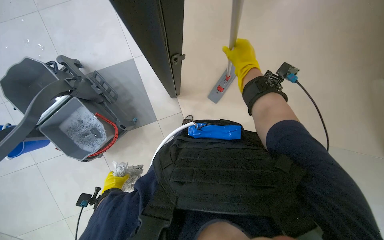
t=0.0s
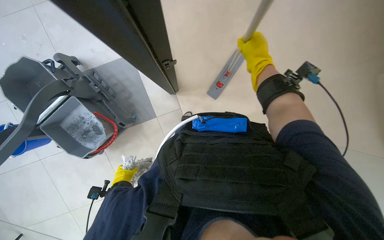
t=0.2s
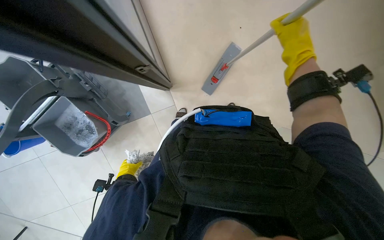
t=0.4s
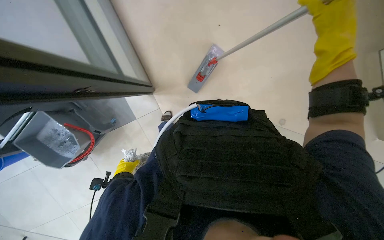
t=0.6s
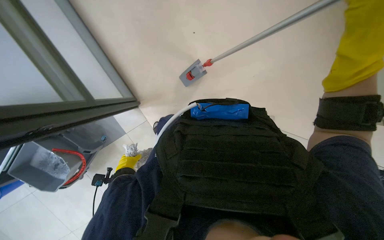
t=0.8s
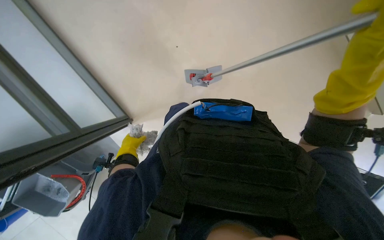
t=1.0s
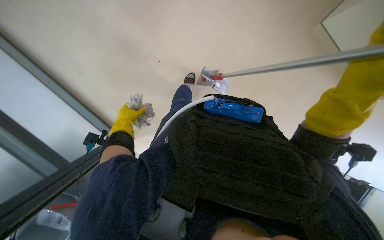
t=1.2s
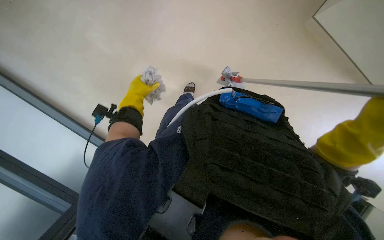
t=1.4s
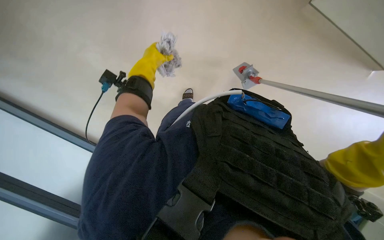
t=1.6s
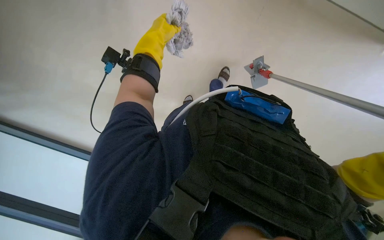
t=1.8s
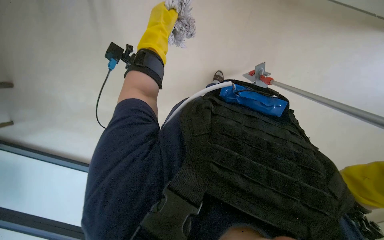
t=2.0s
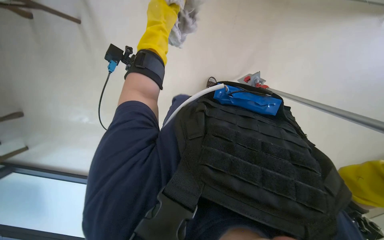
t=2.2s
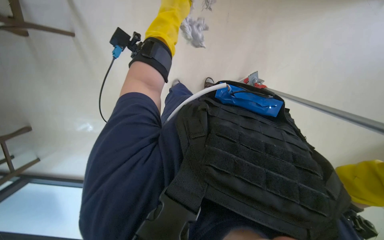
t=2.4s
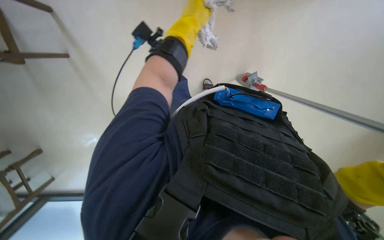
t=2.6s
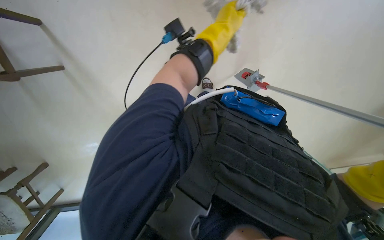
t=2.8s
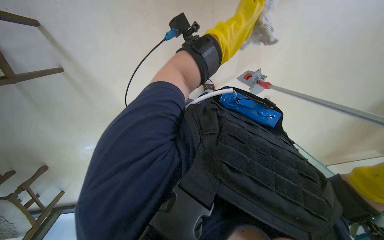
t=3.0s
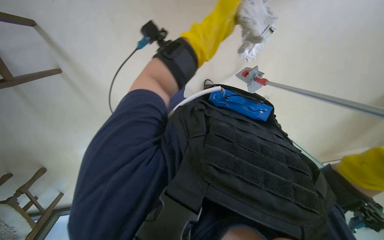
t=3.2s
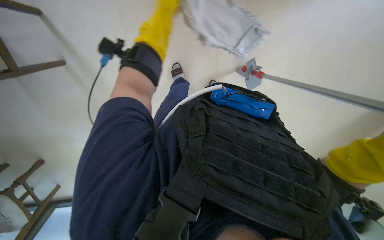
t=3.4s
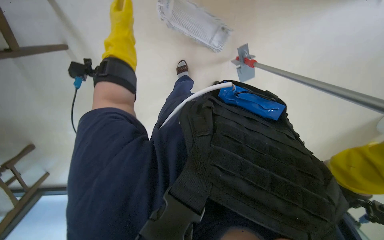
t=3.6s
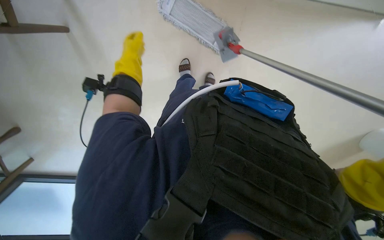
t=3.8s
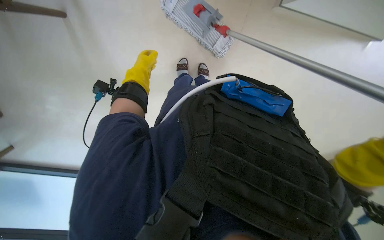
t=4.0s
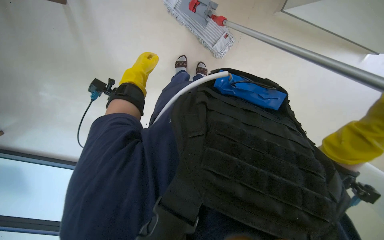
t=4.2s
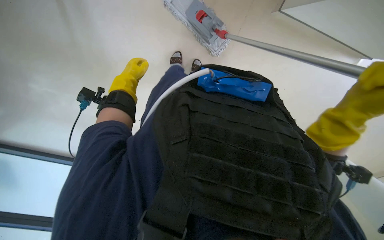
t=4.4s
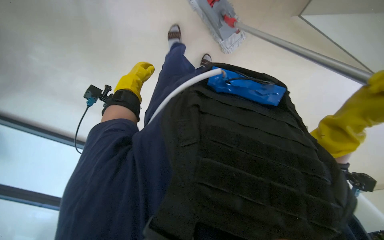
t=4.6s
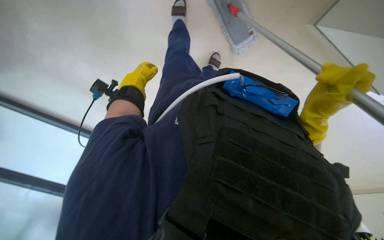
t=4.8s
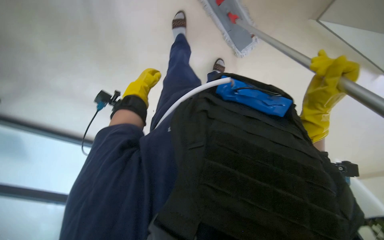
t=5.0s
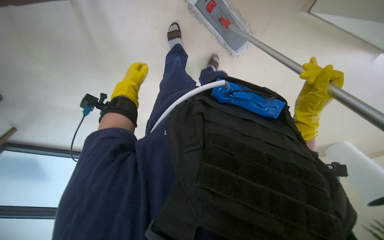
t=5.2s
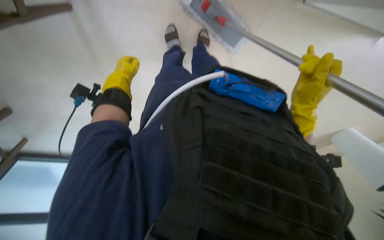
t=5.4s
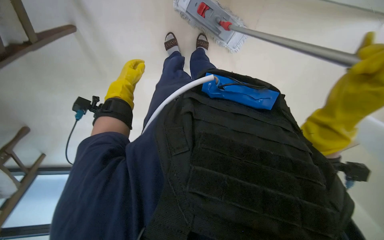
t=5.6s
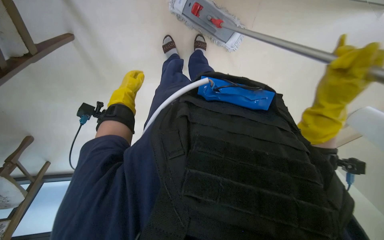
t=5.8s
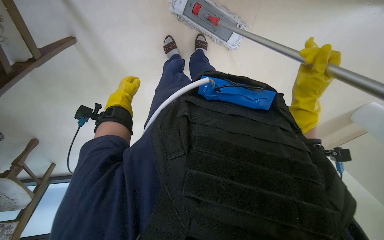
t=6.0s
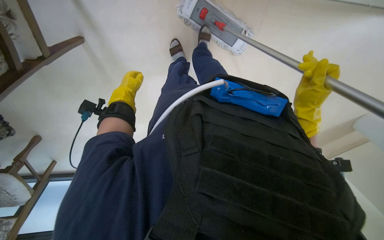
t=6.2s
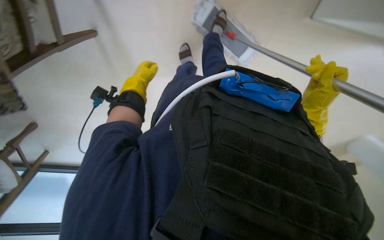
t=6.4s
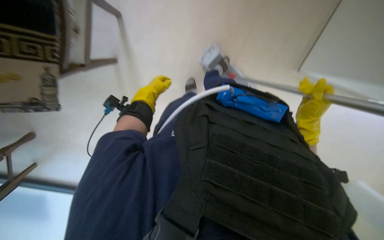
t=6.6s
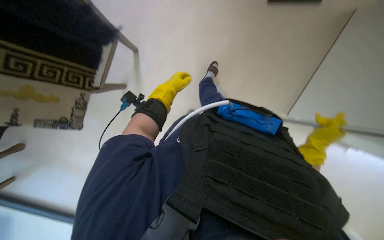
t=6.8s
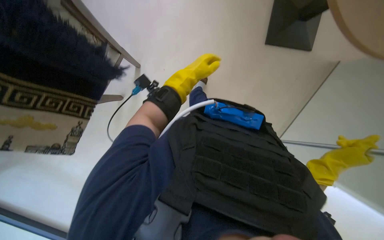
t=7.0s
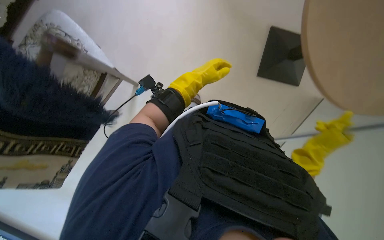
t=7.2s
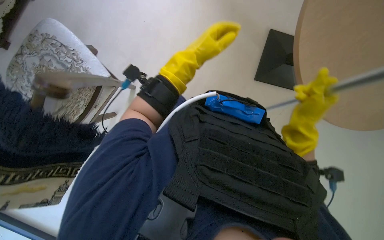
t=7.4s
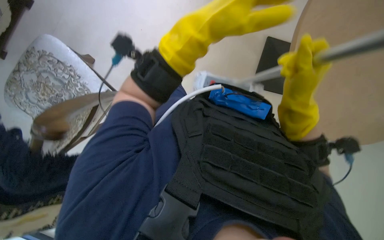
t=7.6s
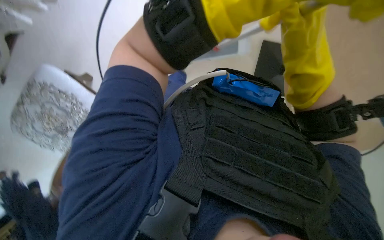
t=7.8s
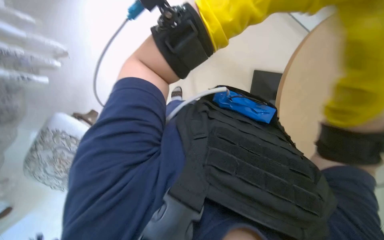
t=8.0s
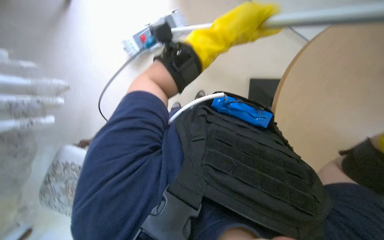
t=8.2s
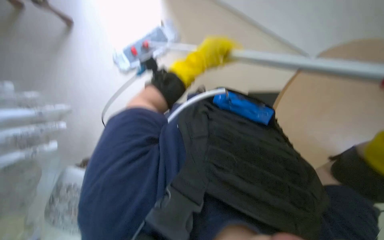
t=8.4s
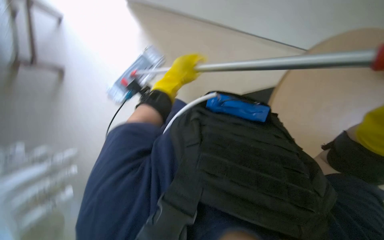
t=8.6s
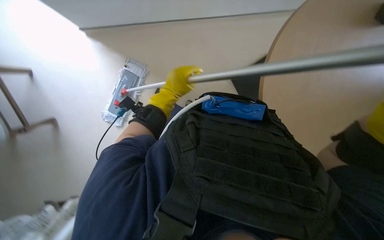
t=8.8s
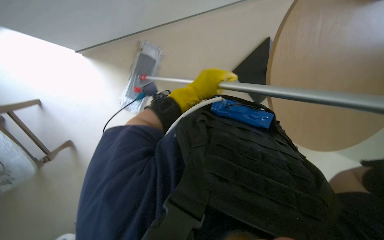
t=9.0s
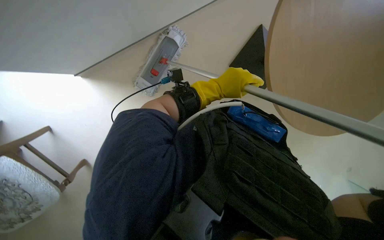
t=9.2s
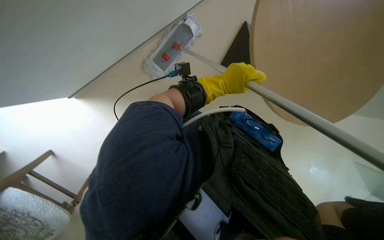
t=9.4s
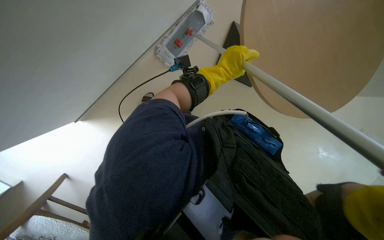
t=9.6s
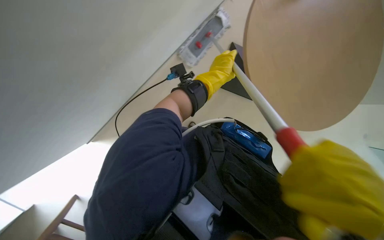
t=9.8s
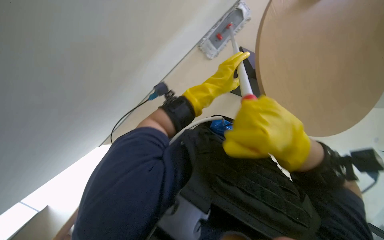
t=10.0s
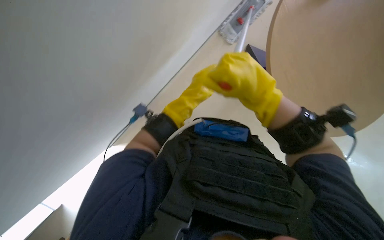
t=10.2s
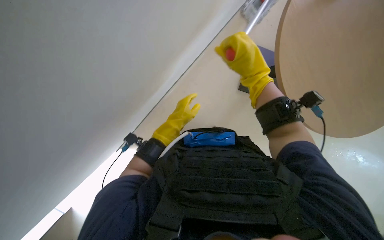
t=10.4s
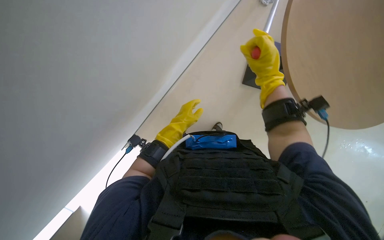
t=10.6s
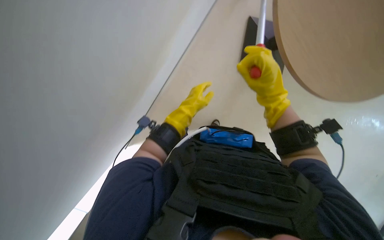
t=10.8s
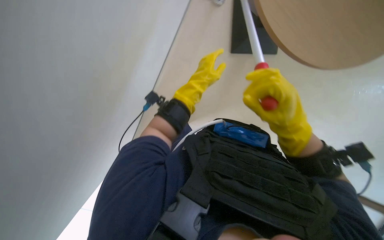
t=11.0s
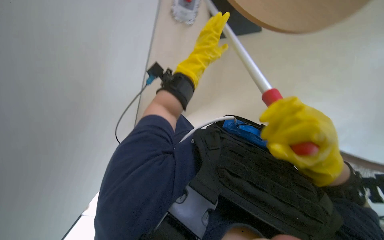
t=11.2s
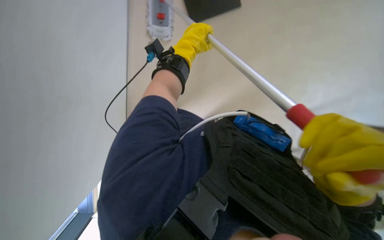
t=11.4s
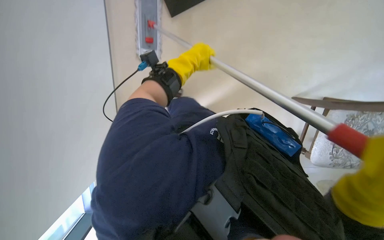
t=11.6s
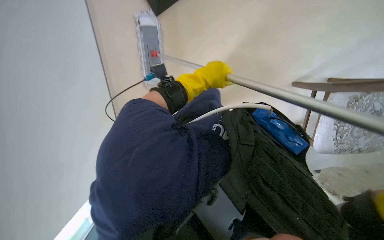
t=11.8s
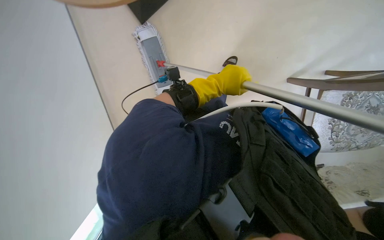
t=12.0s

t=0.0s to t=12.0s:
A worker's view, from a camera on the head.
Job: mopping floor.
The whole recording: Mopping the floor. The worker mops the floor with a mop, periodically dipping it into a bucket on a cleaning cart.
t=0.0s to t=1.6s: The wearer moves some 70 cm. The camera pitches downward, by roughly 20 degrees.
t=1.6s to t=3.0s: The view tips downward by about 15 degrees. The left hand goes about 25 cm to the right and nearer to the camera.
t=6.0s to t=7.6s: The wearer looks about 15 degrees further upward. The right hand travels down the picture and back again, approximately 10 cm each way. Meanwhile the left hand travels nearer to the camera and to the right by roughly 50 cm.
t=10.4s to t=12.0s: The view tilts approximately 20 degrees downward. The scene rotates clockwise by approximately 45 degrees.

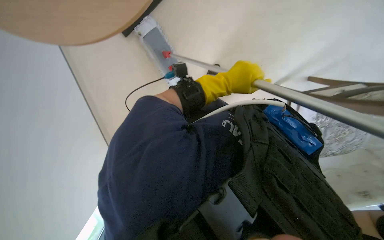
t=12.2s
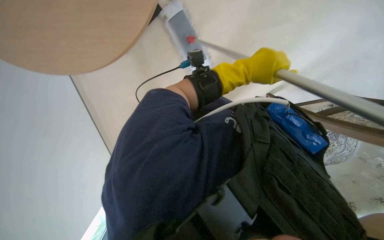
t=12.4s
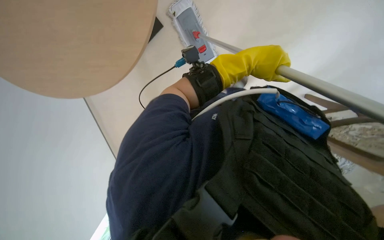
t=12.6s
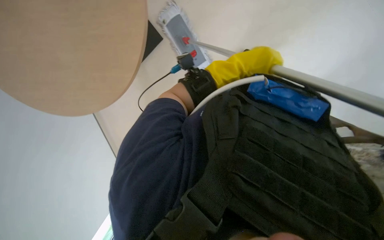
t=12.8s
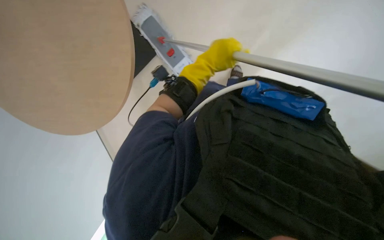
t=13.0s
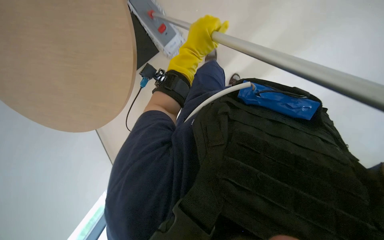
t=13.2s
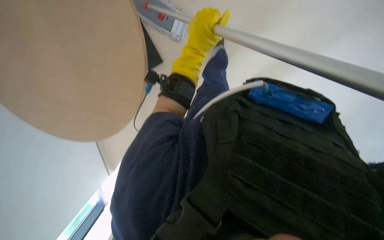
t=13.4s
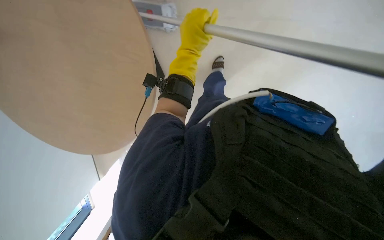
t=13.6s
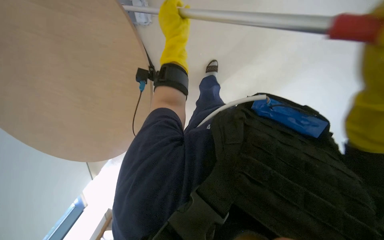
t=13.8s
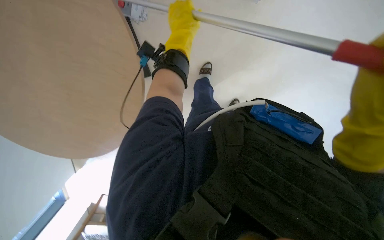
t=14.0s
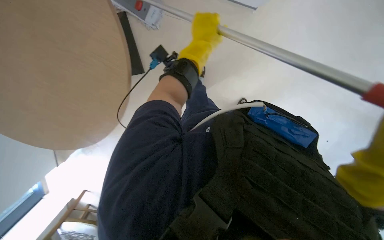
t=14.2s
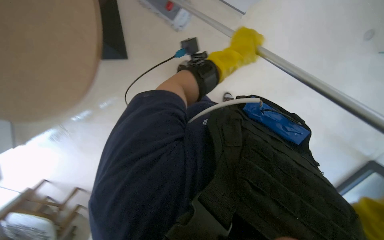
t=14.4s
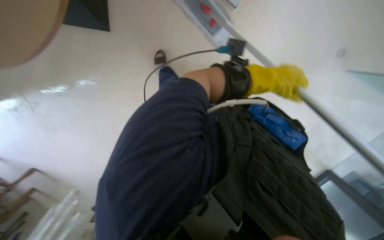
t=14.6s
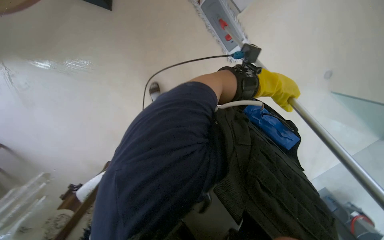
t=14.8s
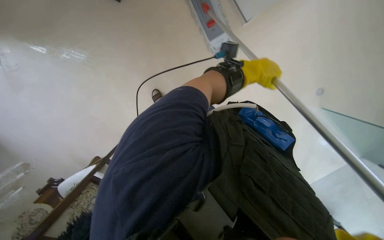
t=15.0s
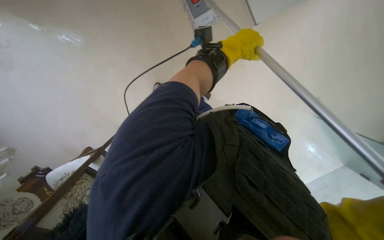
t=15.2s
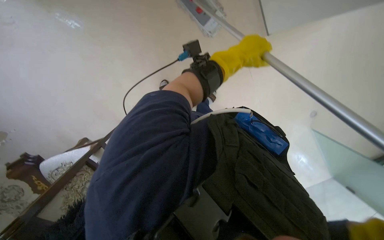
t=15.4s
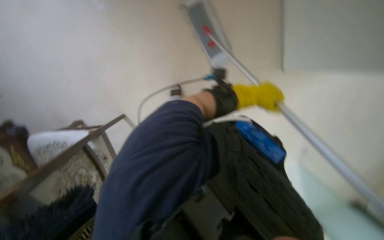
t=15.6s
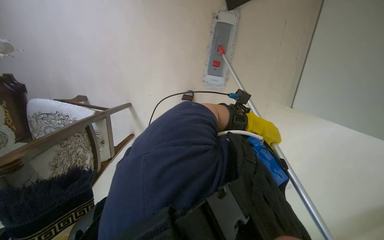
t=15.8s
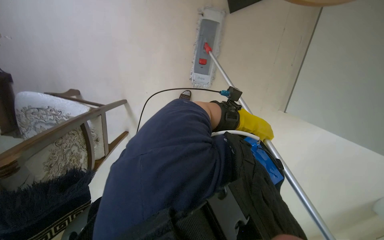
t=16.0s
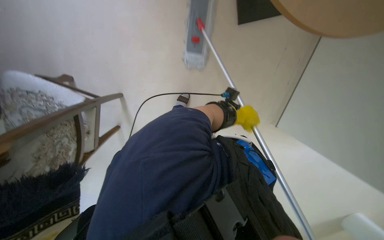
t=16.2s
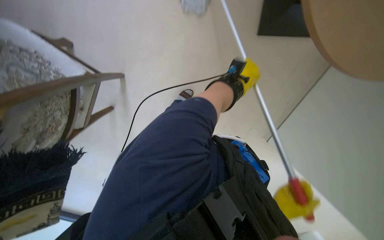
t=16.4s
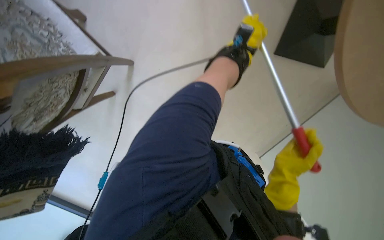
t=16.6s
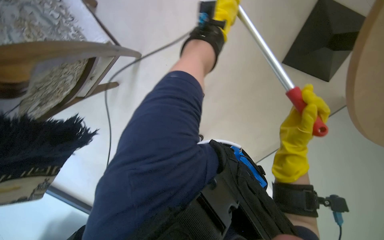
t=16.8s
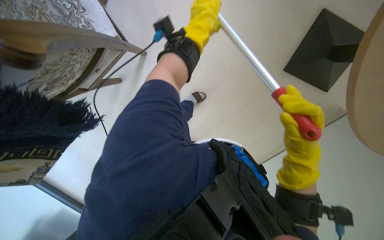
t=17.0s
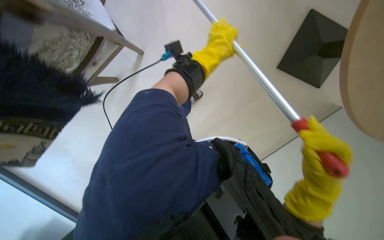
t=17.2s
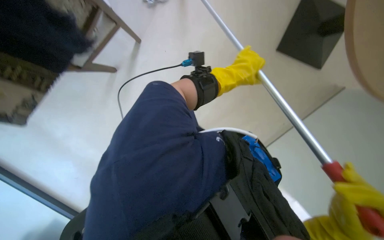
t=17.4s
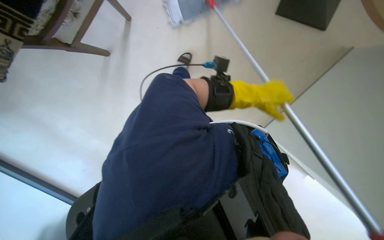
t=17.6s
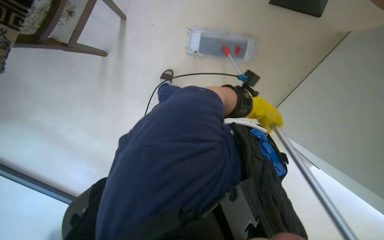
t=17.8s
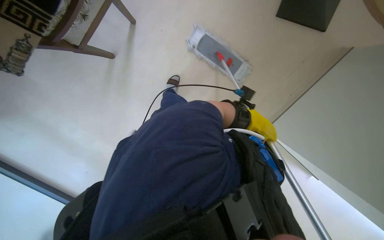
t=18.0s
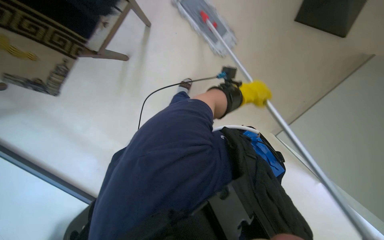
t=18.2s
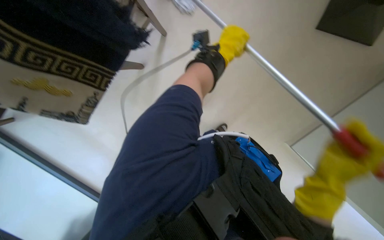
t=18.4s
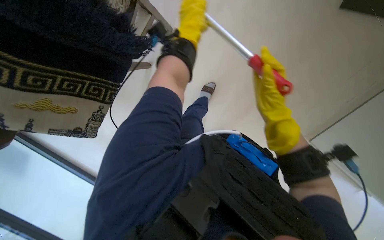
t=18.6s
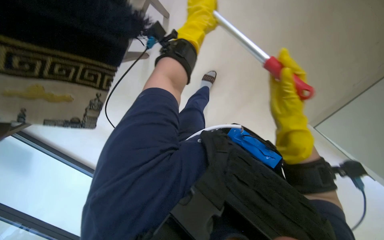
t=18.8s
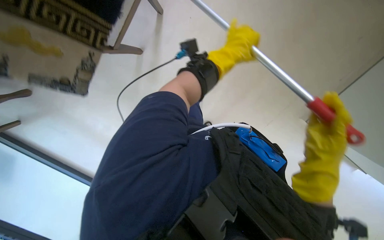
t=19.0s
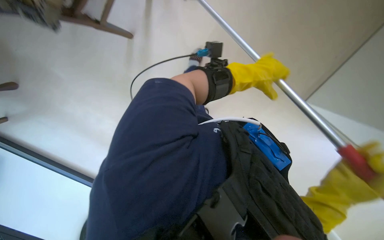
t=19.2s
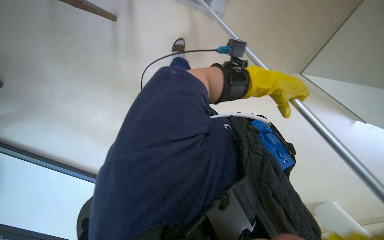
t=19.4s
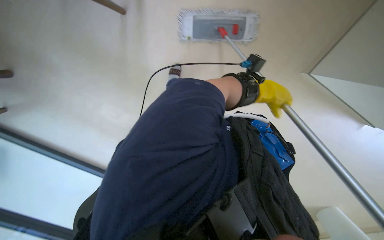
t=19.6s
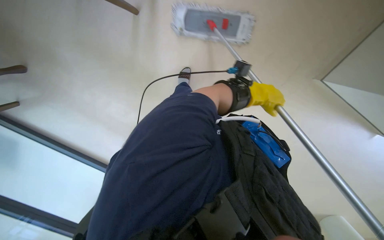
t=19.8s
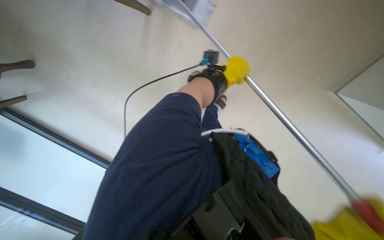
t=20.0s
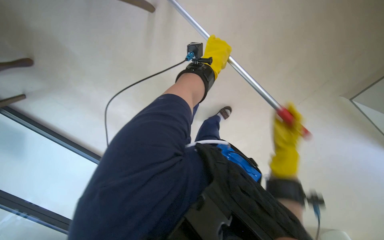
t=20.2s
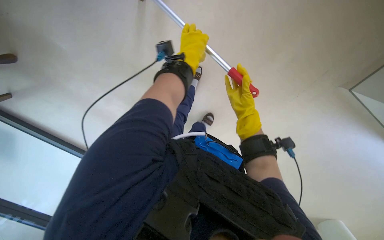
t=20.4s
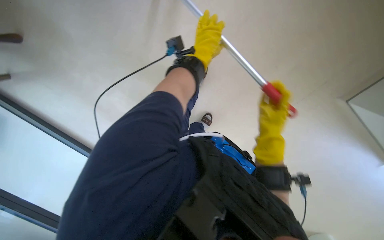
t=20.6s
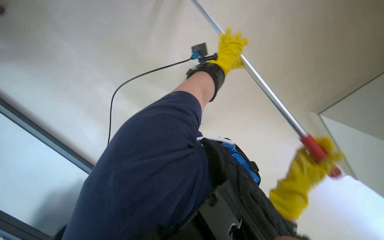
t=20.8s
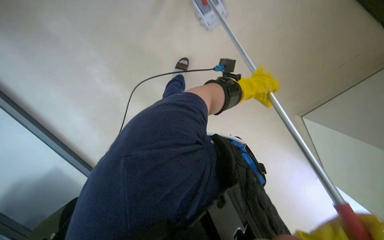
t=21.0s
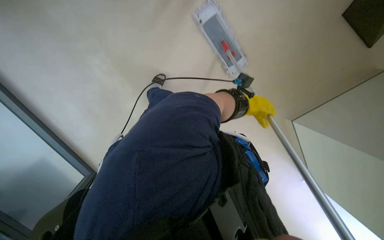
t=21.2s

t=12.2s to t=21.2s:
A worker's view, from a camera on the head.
Job: mopping floor.
The whole recording: Mopping the floor. The worker mops the floor with a mop, periodically dipping it into a bucket on a cleaning cart.
t=12.2s to t=13.8s: The left hand goes approximately 15 cm to the left and up the picture.
t=13.8s to t=15.2s: The view swings some 20 degrees to the right. The left hand is displaced to the right by about 20 cm.
t=15.2s to t=16.6s: Everything in view rotates approximately 30 degrees clockwise. The left hand goes down the picture and returns, roughly 15 cm each way.
t=16.6s to t=18.2s: Everything in view rotates approximately 30 degrees clockwise.
t=18.2s to t=19.8s: The left hand goes to the left and returns, roughly 25 cm each way.
t=19.8s to t=21.2s: The left hand is displaced farther from the camera by roughly 15 cm, and reaches approximately 15 cm to the left, then returns.
